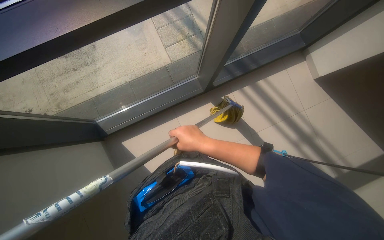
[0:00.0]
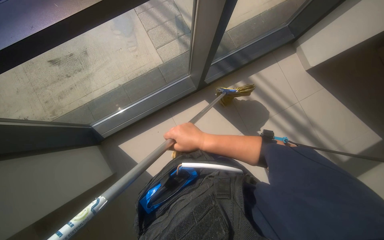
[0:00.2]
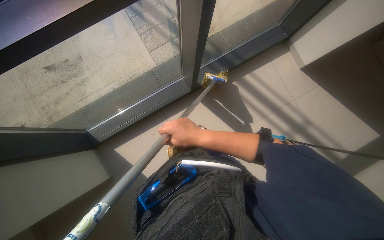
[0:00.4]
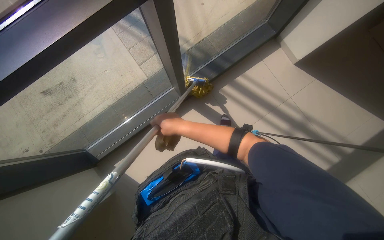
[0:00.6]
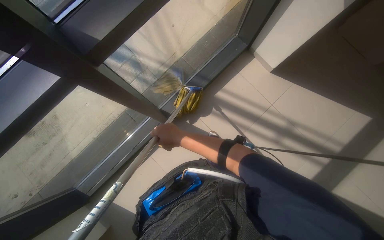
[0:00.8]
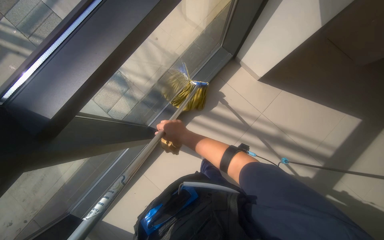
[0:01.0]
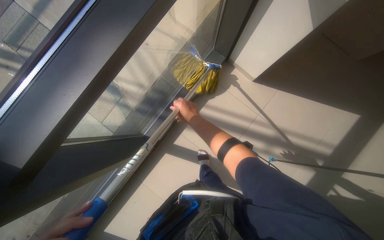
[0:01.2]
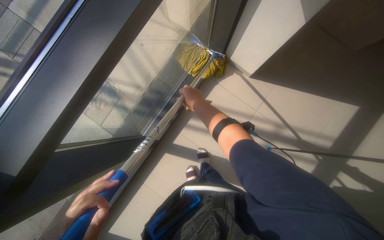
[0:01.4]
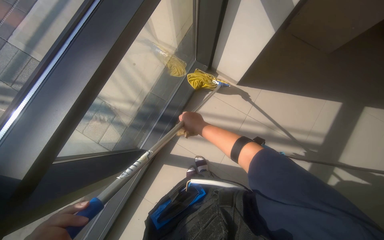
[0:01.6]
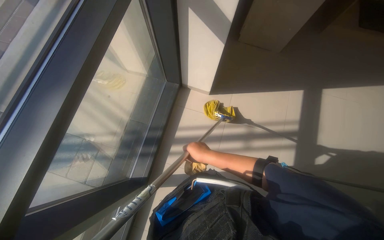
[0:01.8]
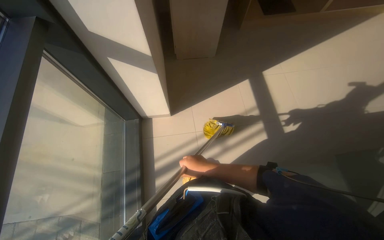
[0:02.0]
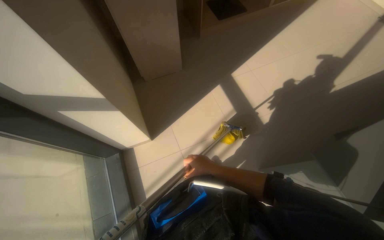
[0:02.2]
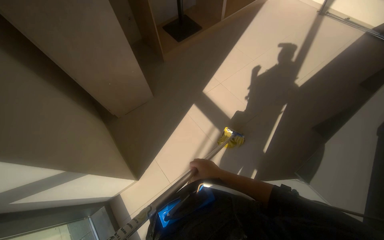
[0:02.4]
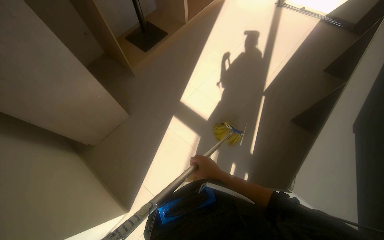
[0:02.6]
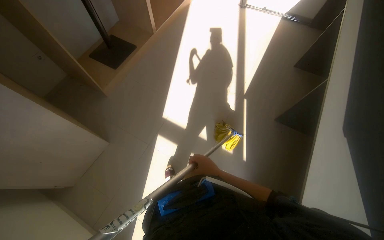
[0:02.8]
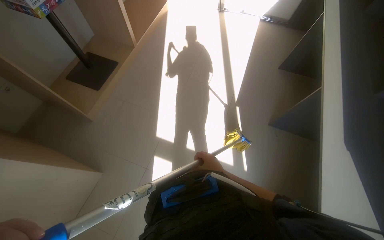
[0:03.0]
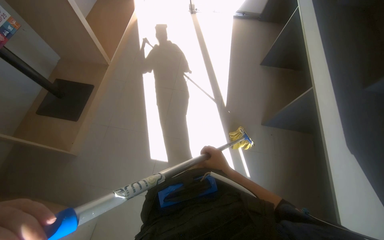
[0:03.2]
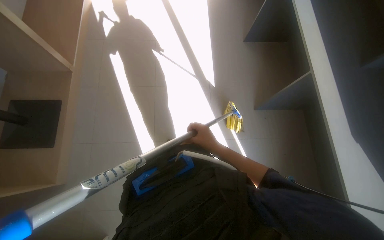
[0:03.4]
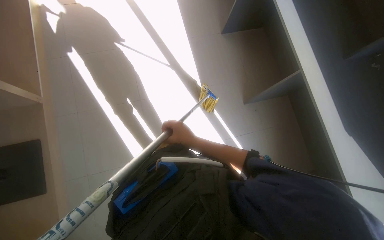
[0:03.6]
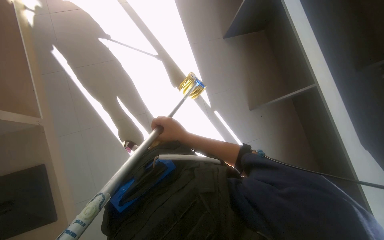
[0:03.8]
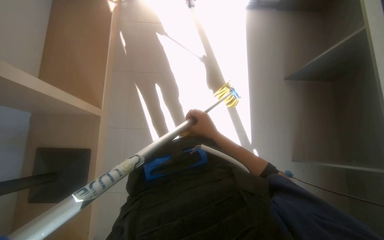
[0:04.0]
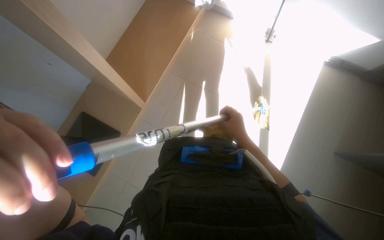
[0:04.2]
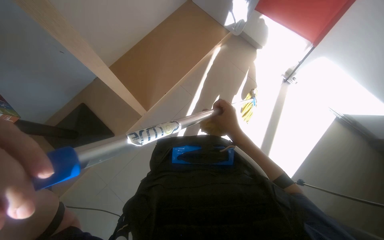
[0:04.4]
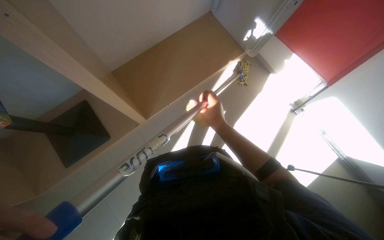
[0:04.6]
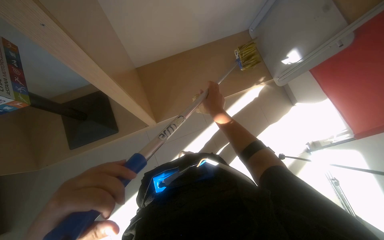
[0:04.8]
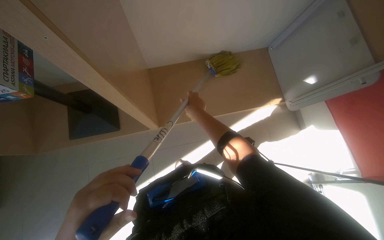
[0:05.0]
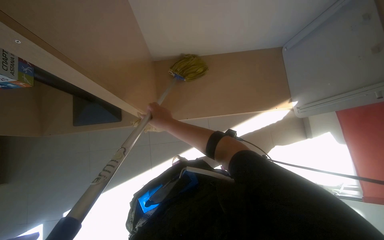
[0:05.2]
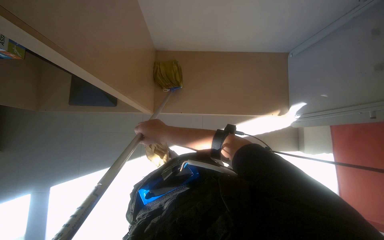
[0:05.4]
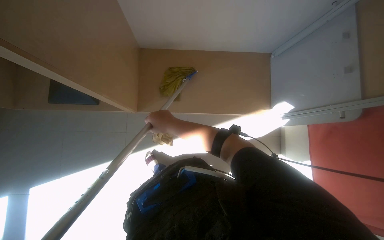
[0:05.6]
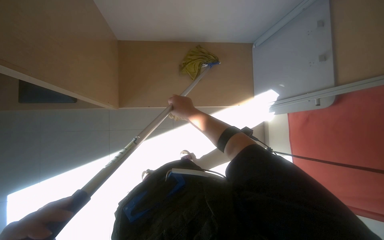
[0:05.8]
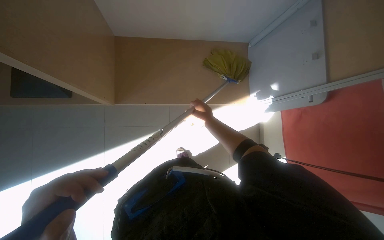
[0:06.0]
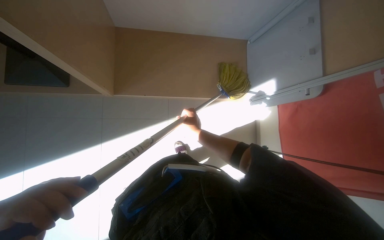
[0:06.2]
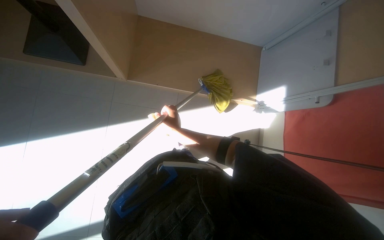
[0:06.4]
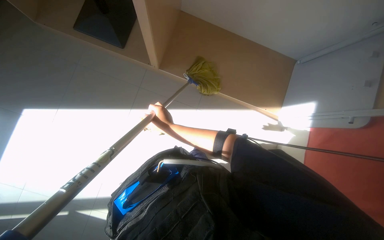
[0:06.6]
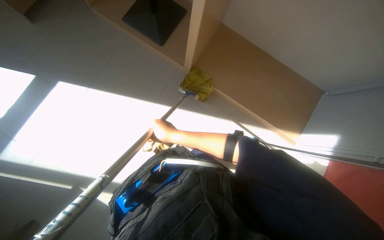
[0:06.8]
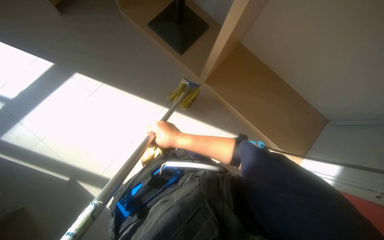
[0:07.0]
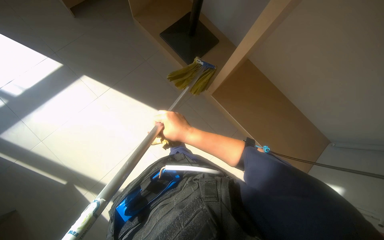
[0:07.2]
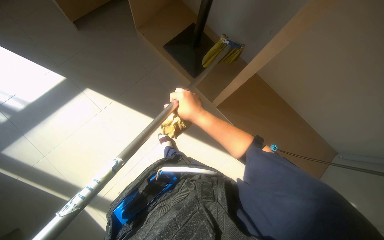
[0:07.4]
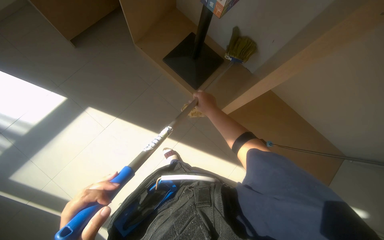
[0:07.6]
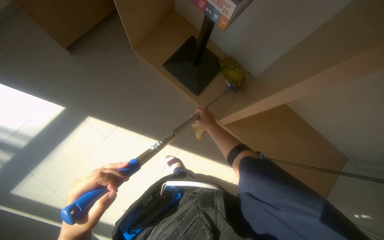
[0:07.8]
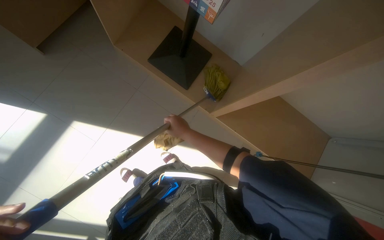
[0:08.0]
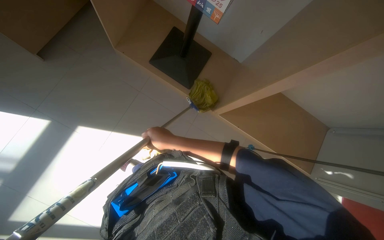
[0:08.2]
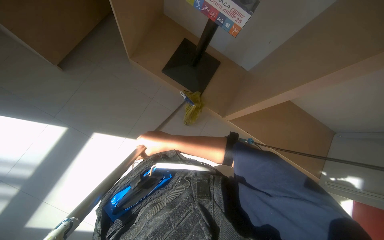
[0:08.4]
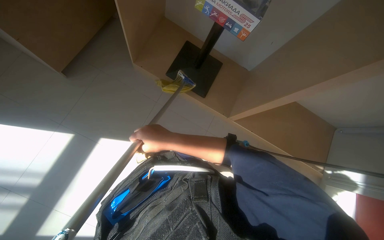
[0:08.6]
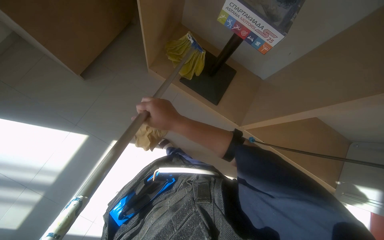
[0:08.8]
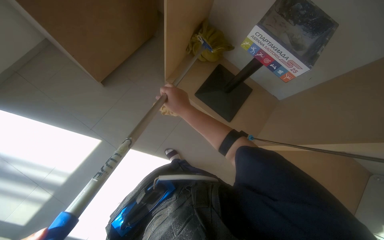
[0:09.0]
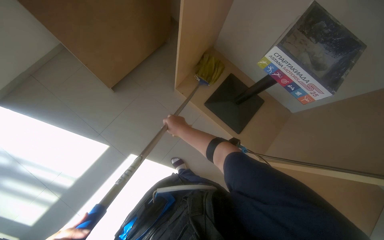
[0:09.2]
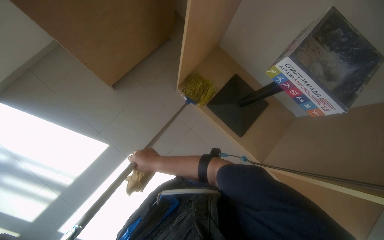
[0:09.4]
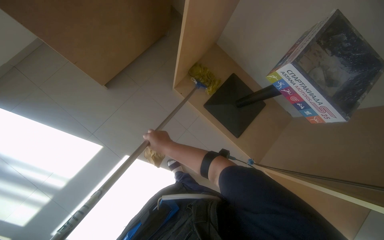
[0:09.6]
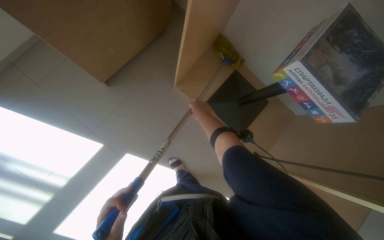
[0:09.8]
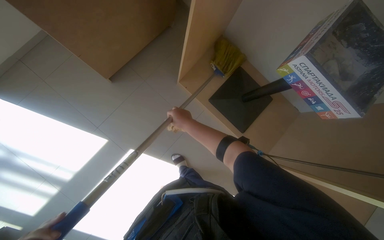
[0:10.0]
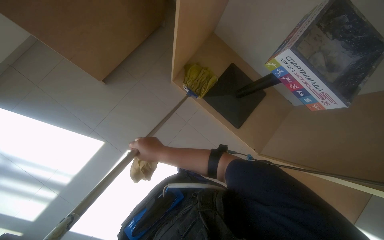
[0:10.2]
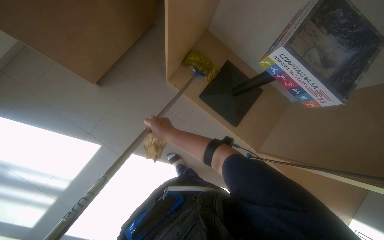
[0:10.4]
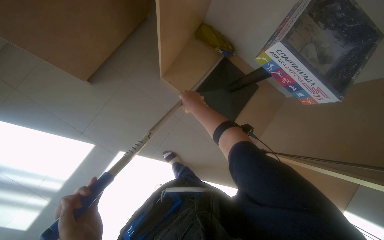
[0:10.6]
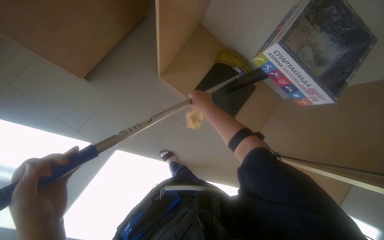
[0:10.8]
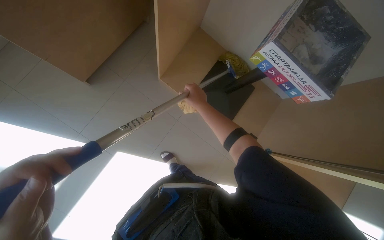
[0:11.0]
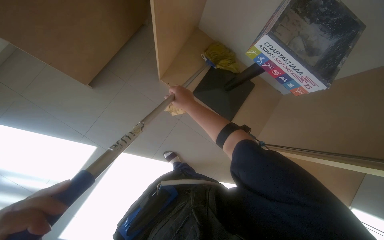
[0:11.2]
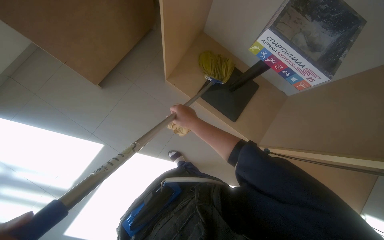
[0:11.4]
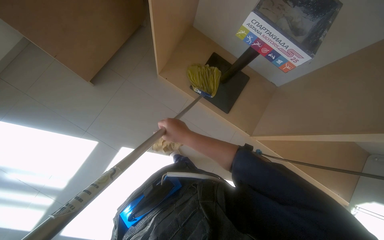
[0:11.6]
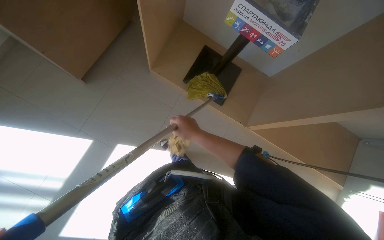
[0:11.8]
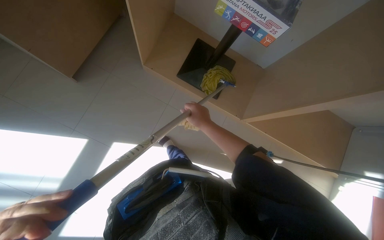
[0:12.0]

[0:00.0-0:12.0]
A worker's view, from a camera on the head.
Job: mopping floor.
The whole recording: Mopping stairwell floor. The worker mops the floor of the stairwell with a yellow mop.
0:00.0 to 0:01.6: The wearer moves roughly 70 cm. The scene rotates counterclockwise by approximately 35 degrees.
0:01.6 to 0:03.0: The camera travels some 80 cm. The head rotates approximately 90 degrees to the right. The camera pitches upward, by approximately 25 degrees.
0:07.6 to 0:09.0: The right hand moves to the left, about 30 cm.
0:10.4 to 0:12.0: The right hand moves to the right, roughly 20 cm.

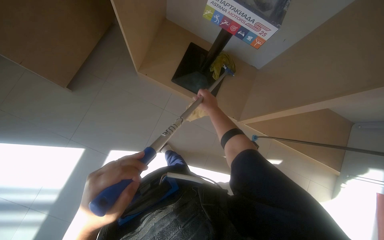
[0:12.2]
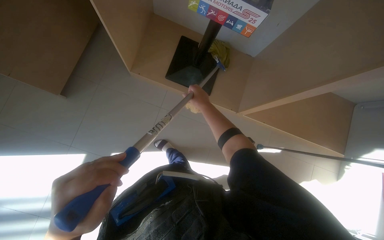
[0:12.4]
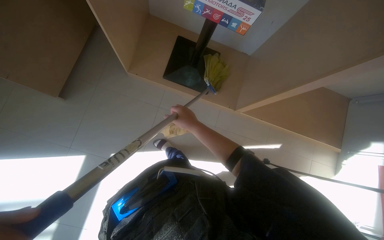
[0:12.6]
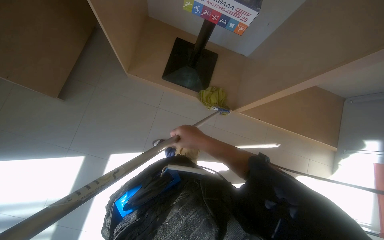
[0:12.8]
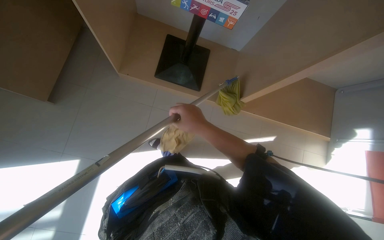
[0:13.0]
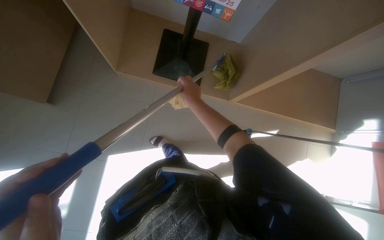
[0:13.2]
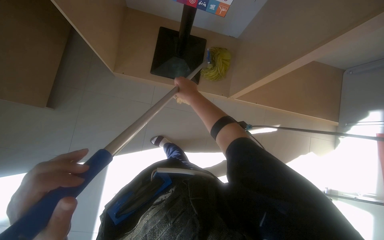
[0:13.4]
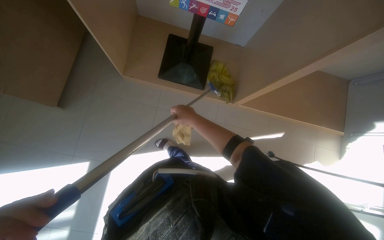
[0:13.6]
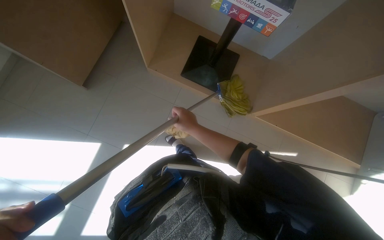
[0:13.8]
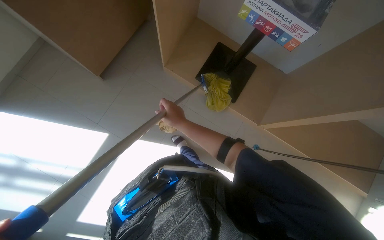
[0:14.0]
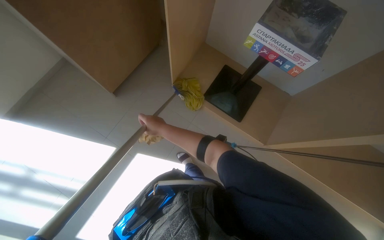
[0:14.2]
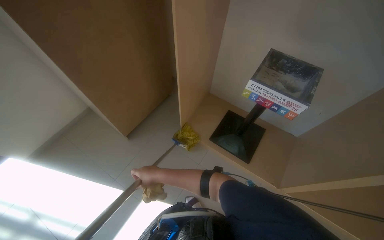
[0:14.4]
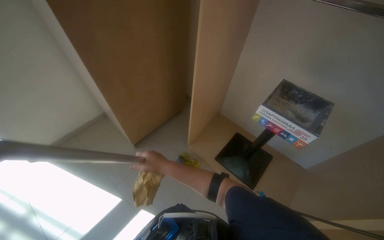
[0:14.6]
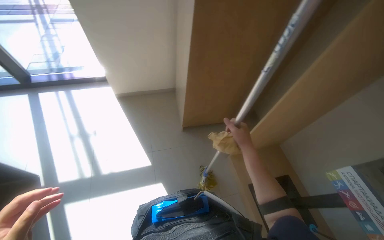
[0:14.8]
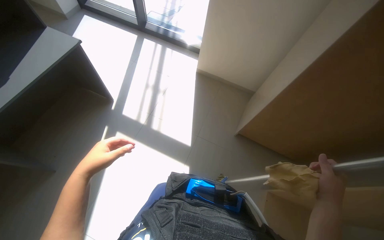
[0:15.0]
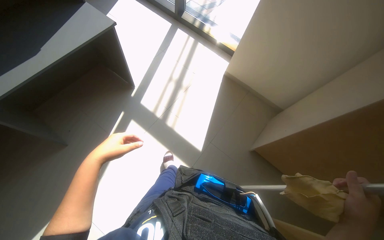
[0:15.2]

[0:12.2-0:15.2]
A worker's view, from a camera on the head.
Job: mopping floor.
The whole recording: Mopping stairwell floor. The worker mops the floor of the stairwell with a yellow mop.
0:12.2 to 0:13.8: The right hand swings up and down the picture, some 15 cm each way, with 2 reversals.
0:13.8 to 0:15.2: The wearer looks about 105 degrees further to the left. The view tips upward by some 30 degrees.

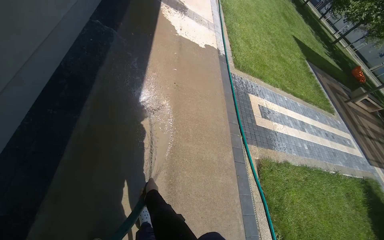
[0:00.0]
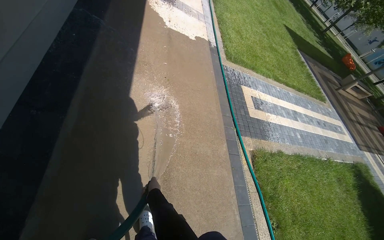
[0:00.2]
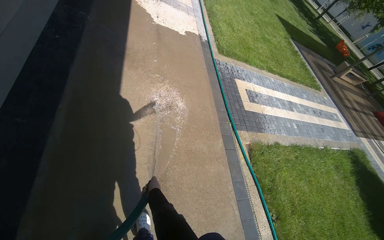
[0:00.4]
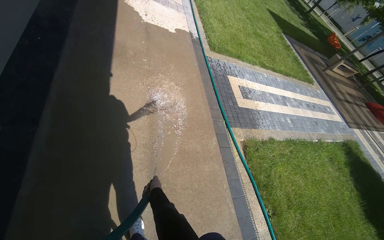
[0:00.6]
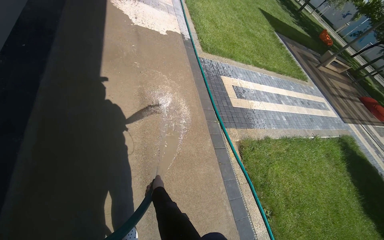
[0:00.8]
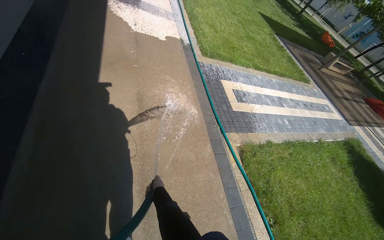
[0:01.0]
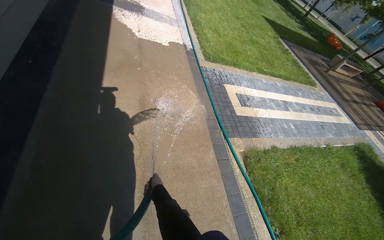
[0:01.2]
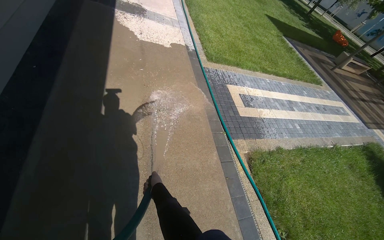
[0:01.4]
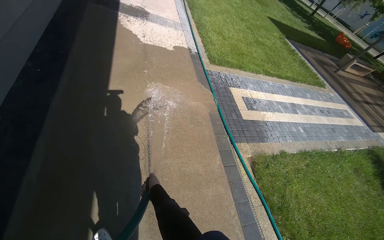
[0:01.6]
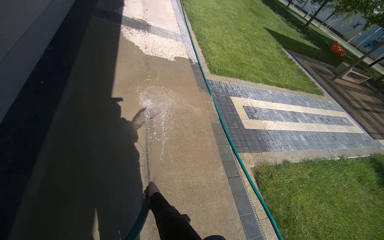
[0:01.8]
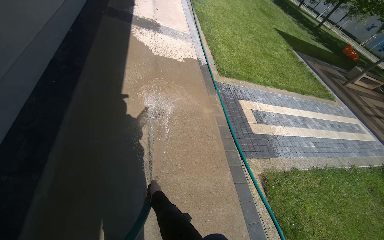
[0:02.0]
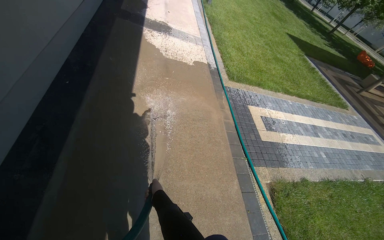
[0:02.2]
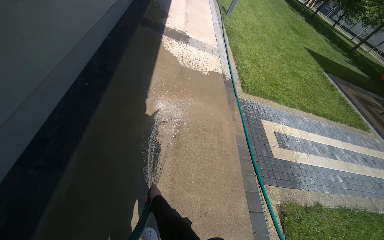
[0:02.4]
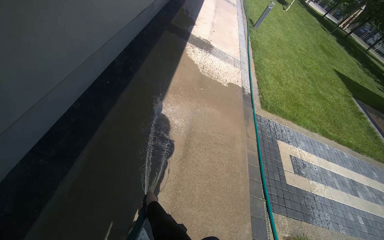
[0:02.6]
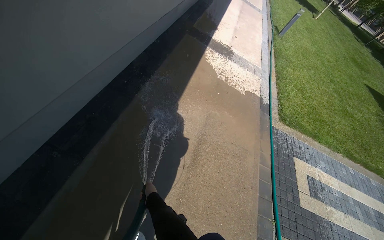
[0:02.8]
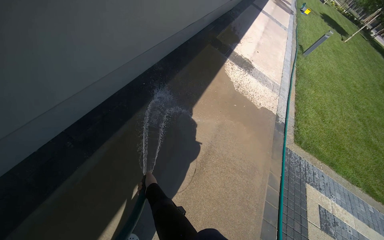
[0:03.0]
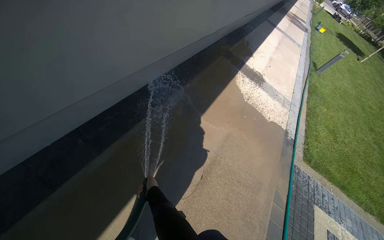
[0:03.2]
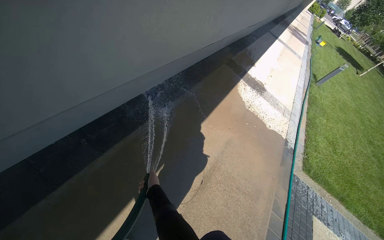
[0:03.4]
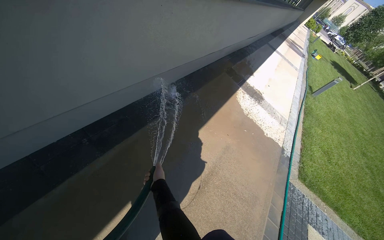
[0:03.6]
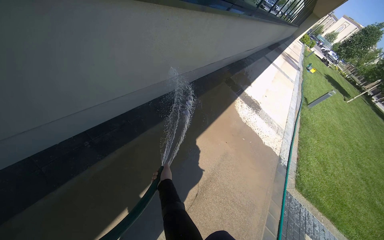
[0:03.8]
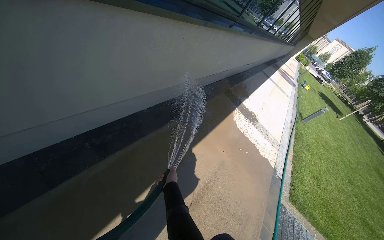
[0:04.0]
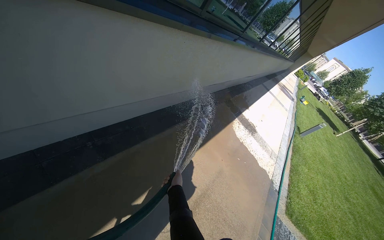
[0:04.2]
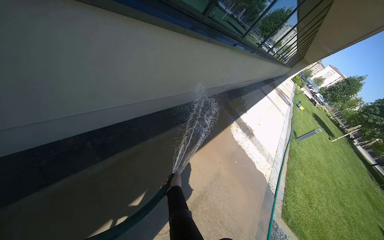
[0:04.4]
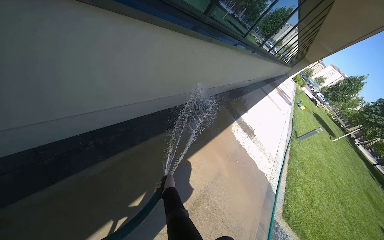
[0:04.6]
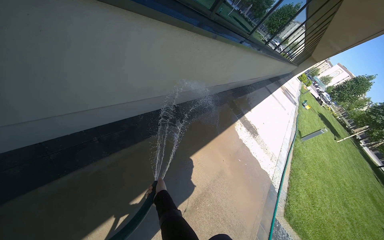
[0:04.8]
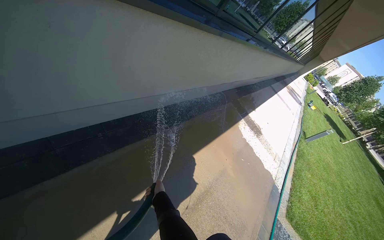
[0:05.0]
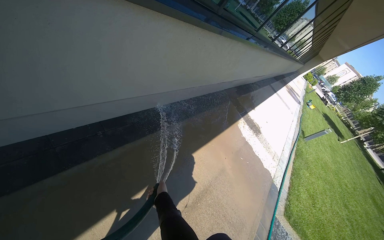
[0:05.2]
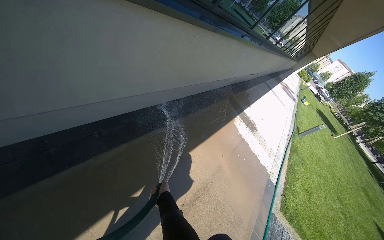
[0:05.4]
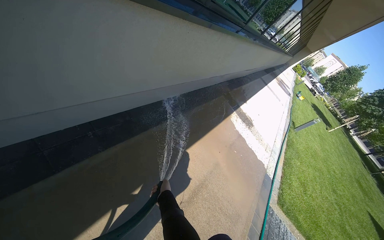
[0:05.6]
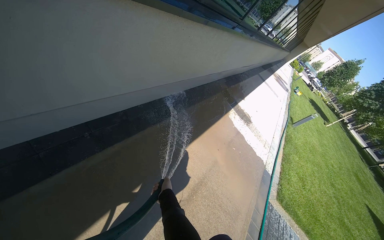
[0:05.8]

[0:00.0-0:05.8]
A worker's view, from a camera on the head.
Job: sweeping floor.
The whole recording: Rinsing concrete ground. The worker rinses the concrete ground with a hose.
0:01.4 to 0:02.8: The camera travels roughly 40 cm. The head rotates some 30 degrees to the left.
0:02.8 to 0:04.4: The view tips upward by some 20 degrees. Everything in view rotates about 25 degrees clockwise.
